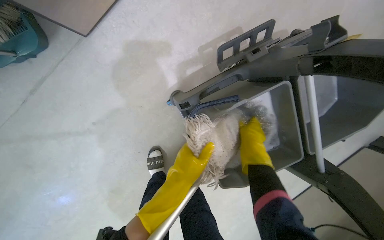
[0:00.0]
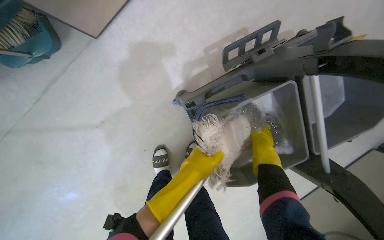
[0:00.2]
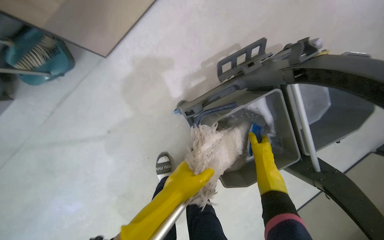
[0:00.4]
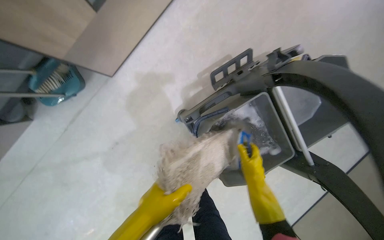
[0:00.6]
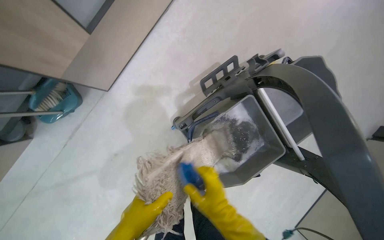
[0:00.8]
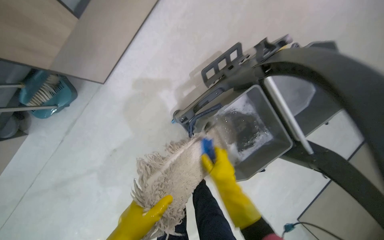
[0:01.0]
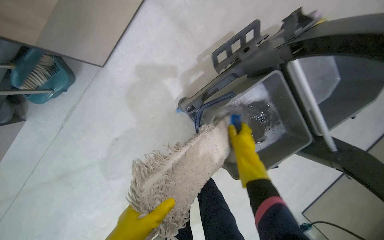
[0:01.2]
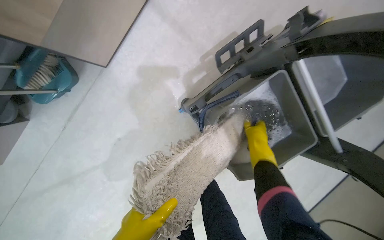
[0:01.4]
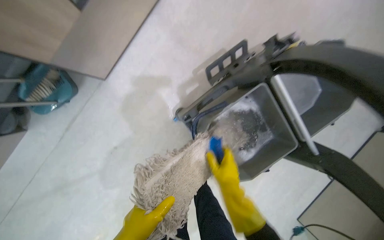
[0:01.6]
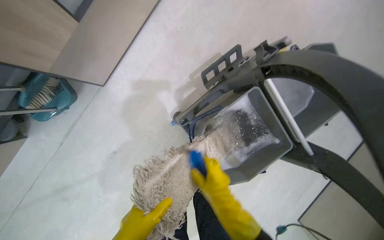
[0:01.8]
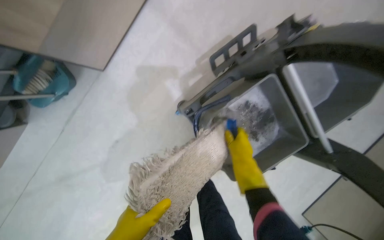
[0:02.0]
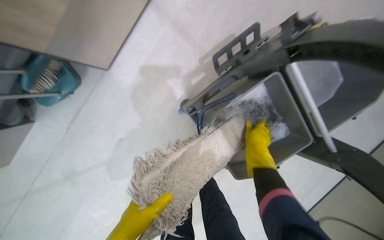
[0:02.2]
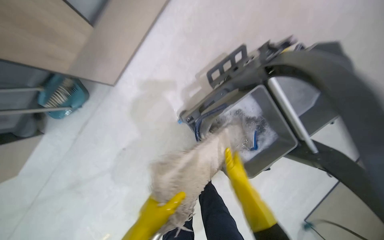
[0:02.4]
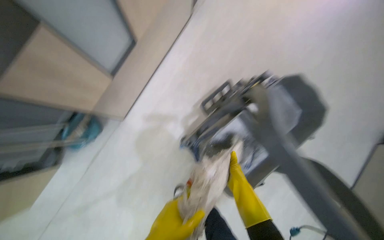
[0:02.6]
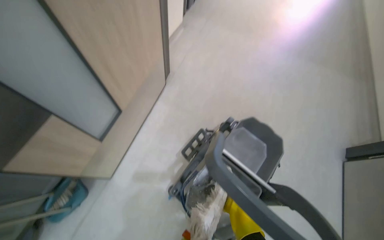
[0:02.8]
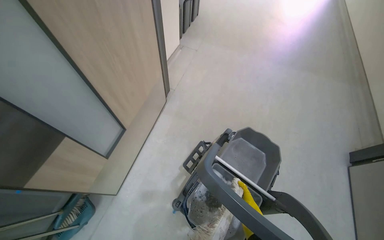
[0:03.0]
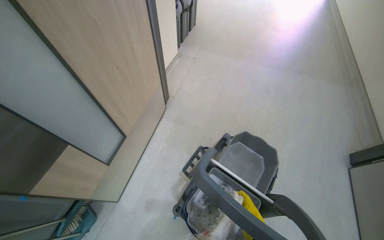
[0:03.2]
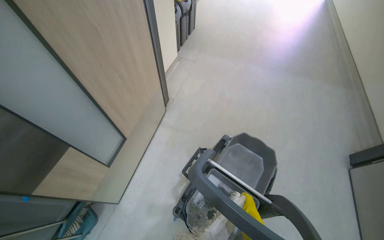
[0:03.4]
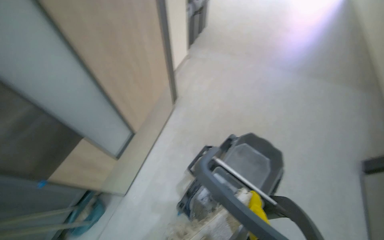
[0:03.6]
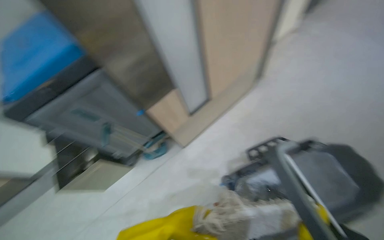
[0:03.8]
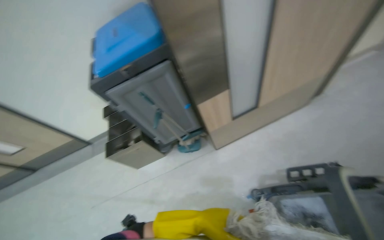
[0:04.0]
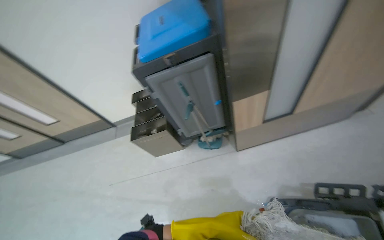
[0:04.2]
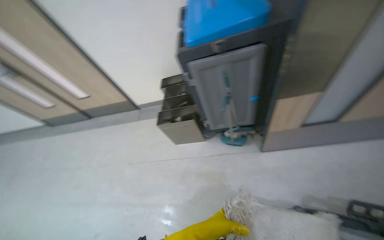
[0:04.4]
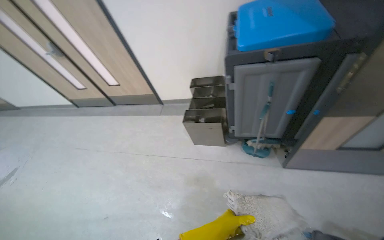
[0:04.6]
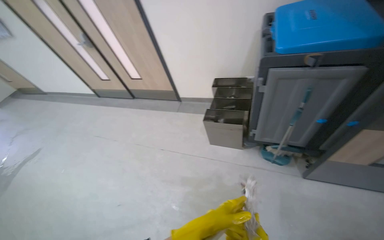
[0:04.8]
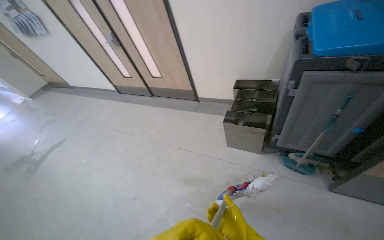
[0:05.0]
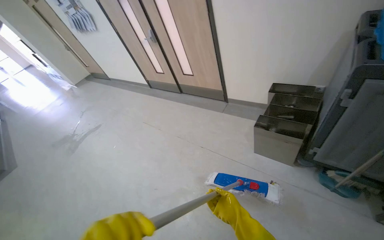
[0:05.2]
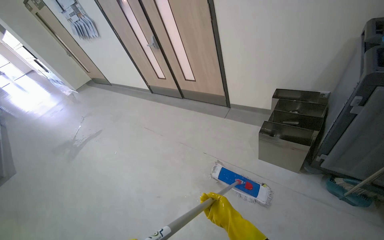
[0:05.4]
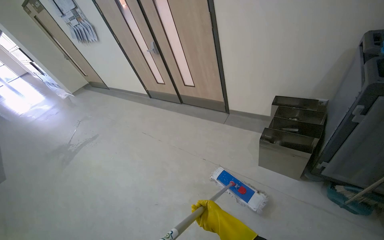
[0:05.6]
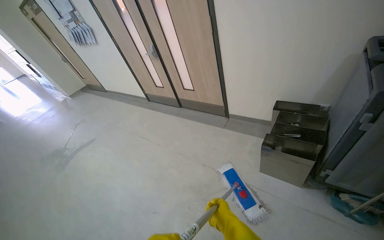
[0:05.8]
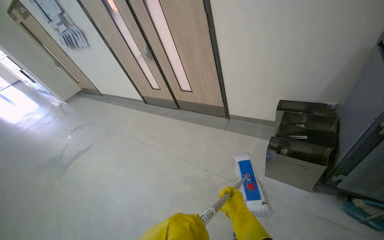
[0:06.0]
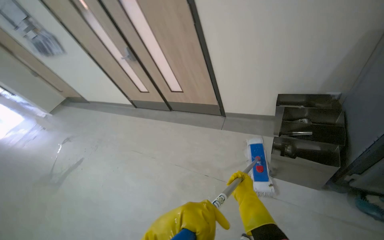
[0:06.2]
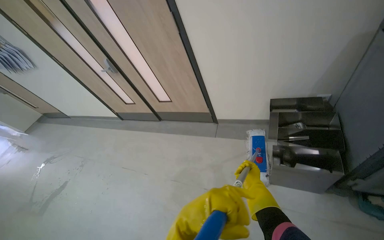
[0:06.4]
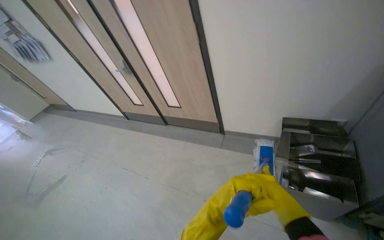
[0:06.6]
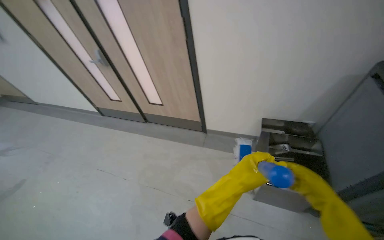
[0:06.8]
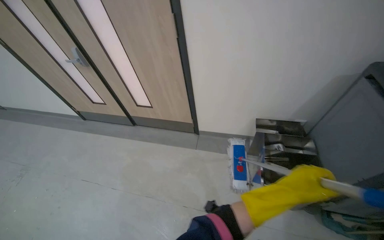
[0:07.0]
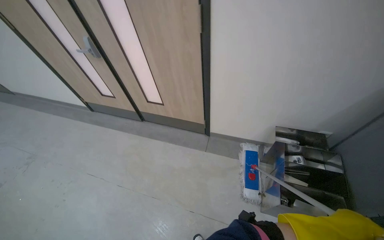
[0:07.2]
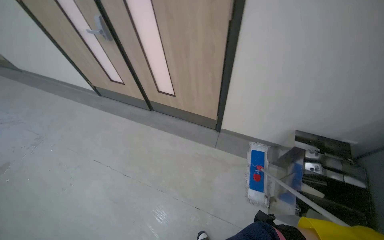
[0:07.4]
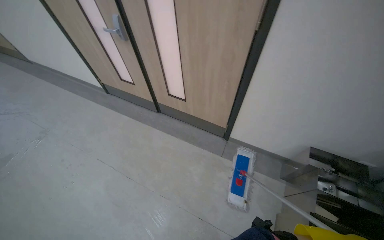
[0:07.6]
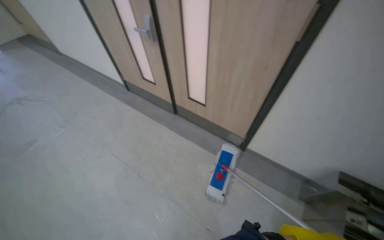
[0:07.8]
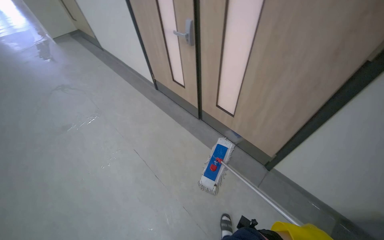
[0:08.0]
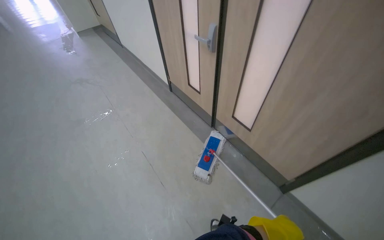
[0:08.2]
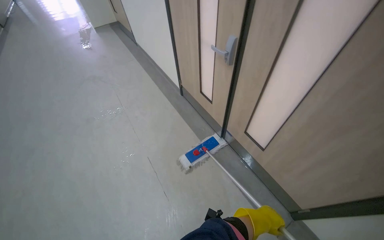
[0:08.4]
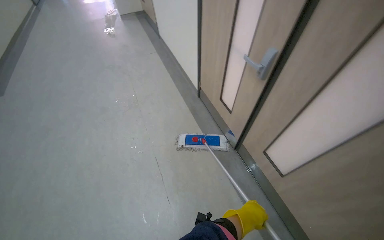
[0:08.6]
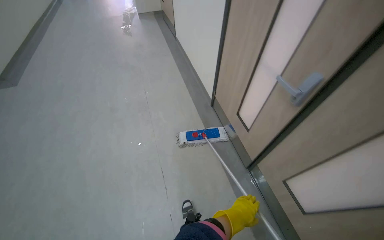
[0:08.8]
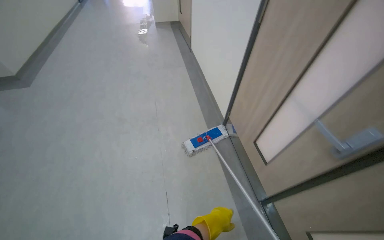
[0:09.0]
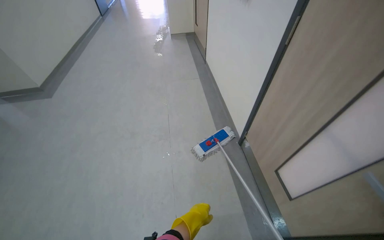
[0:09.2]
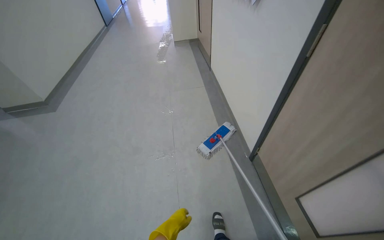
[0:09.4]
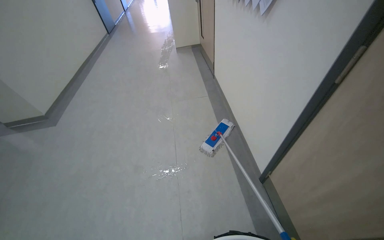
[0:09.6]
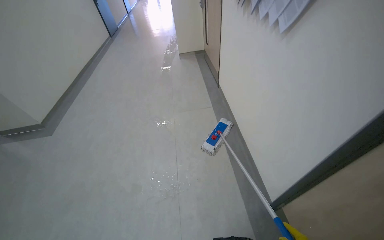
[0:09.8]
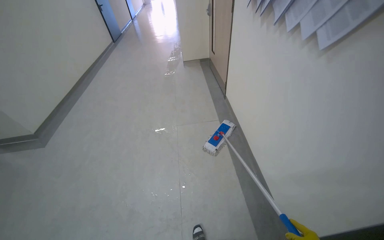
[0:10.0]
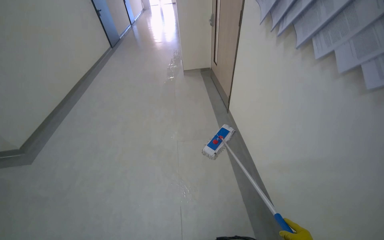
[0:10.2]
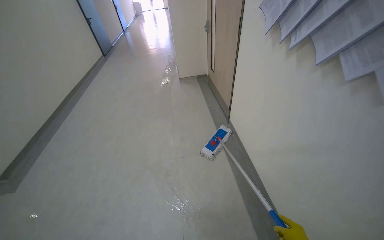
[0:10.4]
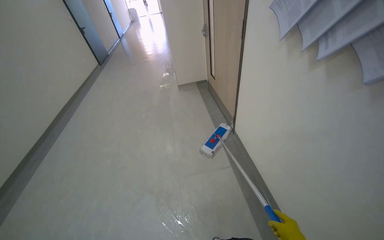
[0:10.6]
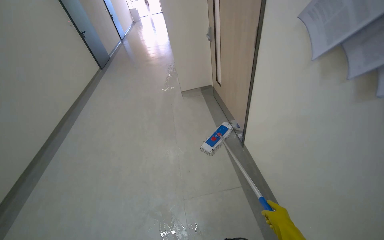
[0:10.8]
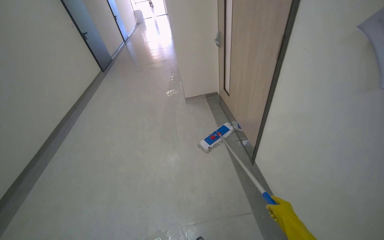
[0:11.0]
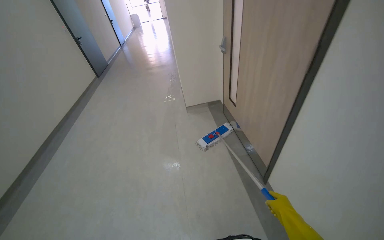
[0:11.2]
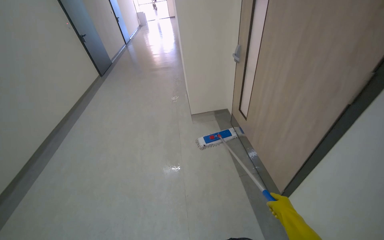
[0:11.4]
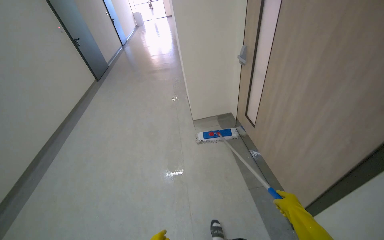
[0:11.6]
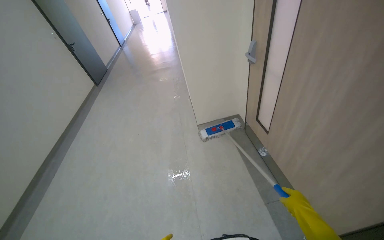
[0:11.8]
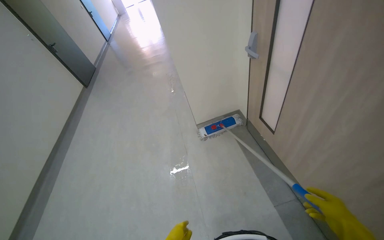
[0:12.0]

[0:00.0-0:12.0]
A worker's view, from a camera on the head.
Job: mopping floor.
The whole recording: Mopping hallway floor. The worker mops the hallway floor using a flat mop and a bucket.
0:00.0 to 0:01.6: The right hand swings up and down the picture, approximately 20 cm each way, with 2 reversals.
0:01.6 to 0:03.0: The wearer looks approximately 35 degrees further upward.
0:03.0 to 0:04.4: The head turns to the left by roughly 70 degrees.
0:04.4 to 0:06.0: The wearer moves roughly 50 cm. The wearer looks some 30 degrees further to the left.
0:06.0 to 0:07.6: The wearer moves some 80 cm. The view swings about 15 degrees to the right.
0:07.6 to 0:09.0: The camera is carried roughly 90 cm. The head turns to the left by about 50 degrees.
0:10.4 to 0:12.0: The camera travels approximately 1.5 m.

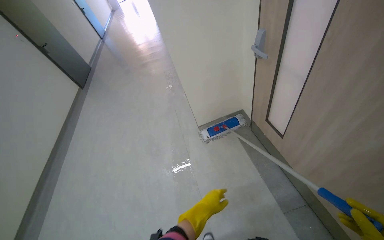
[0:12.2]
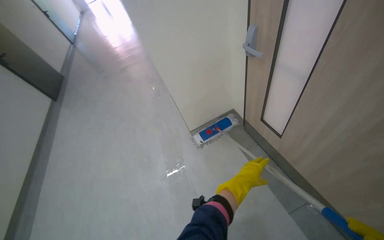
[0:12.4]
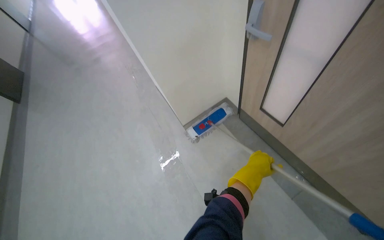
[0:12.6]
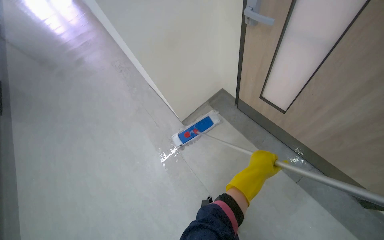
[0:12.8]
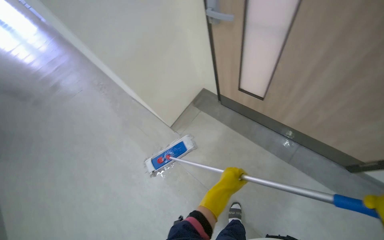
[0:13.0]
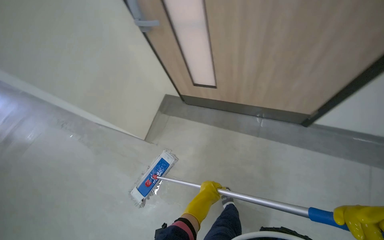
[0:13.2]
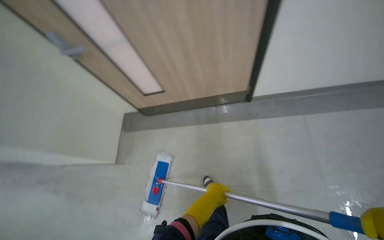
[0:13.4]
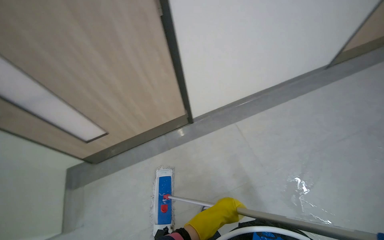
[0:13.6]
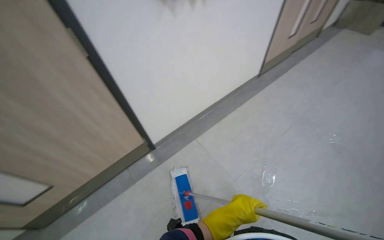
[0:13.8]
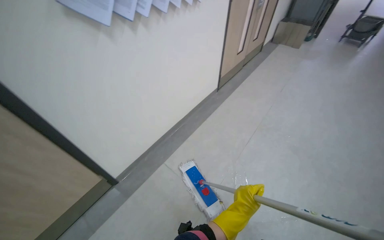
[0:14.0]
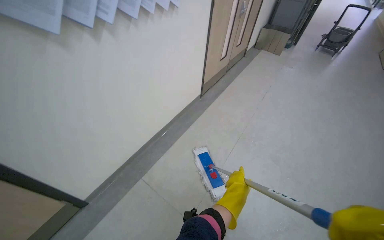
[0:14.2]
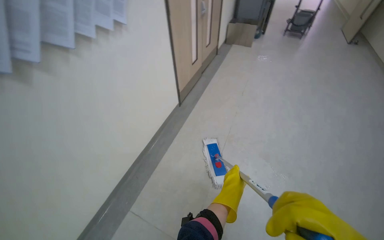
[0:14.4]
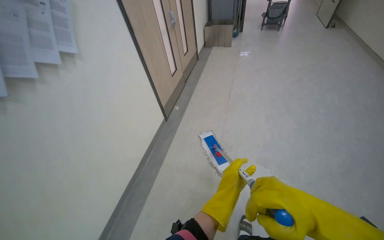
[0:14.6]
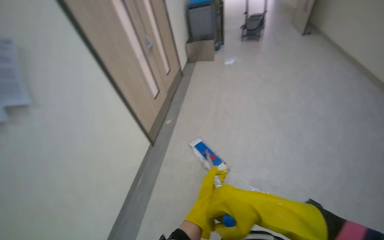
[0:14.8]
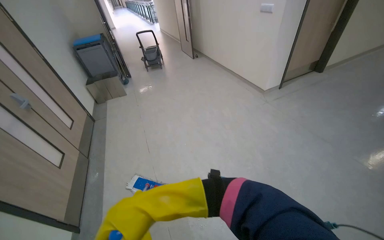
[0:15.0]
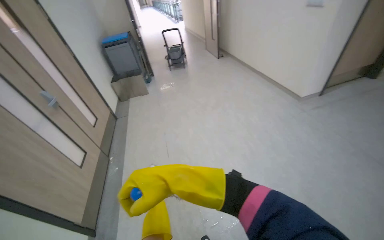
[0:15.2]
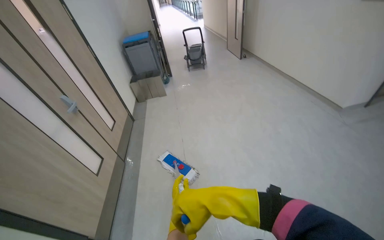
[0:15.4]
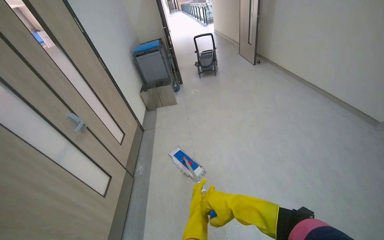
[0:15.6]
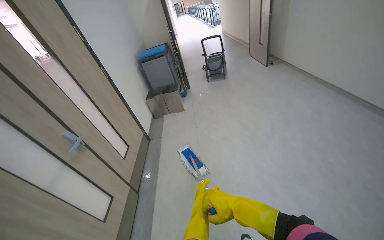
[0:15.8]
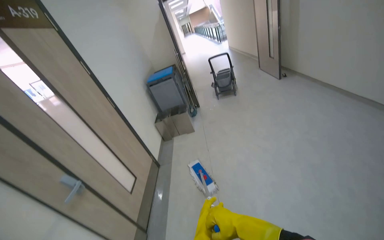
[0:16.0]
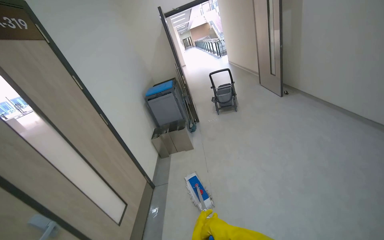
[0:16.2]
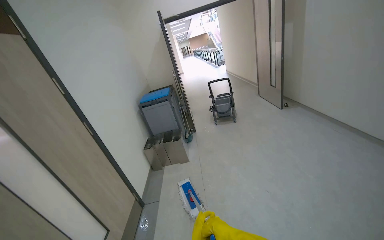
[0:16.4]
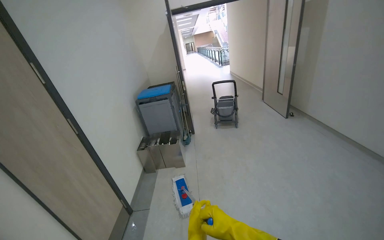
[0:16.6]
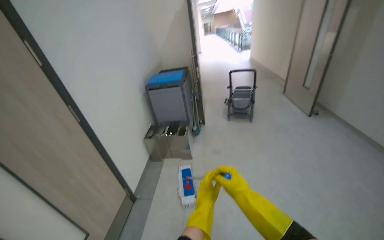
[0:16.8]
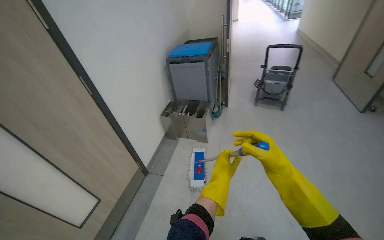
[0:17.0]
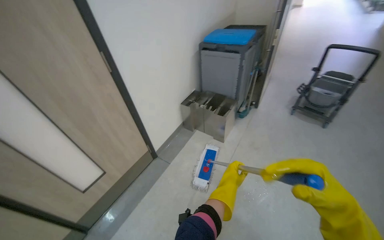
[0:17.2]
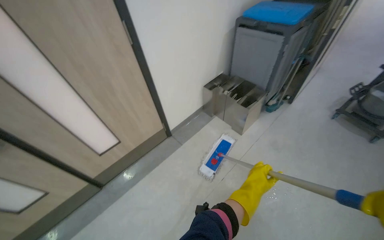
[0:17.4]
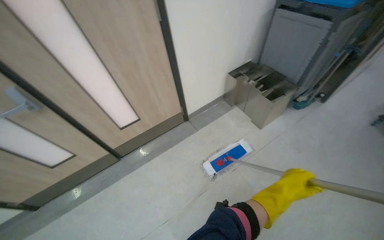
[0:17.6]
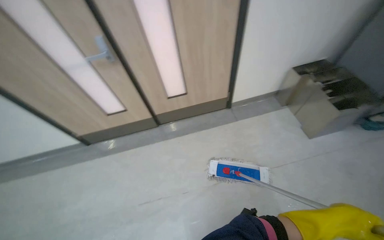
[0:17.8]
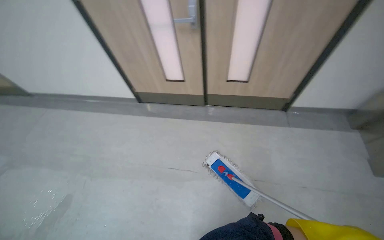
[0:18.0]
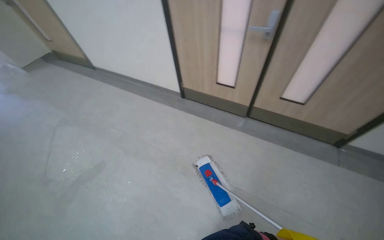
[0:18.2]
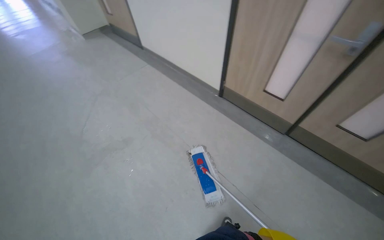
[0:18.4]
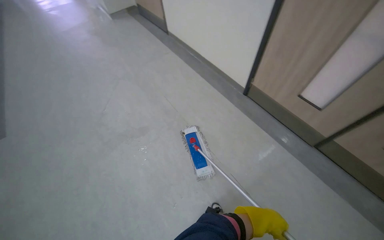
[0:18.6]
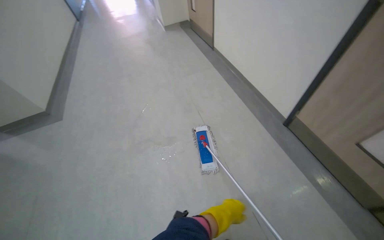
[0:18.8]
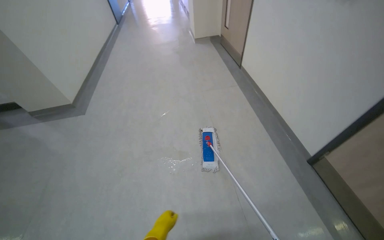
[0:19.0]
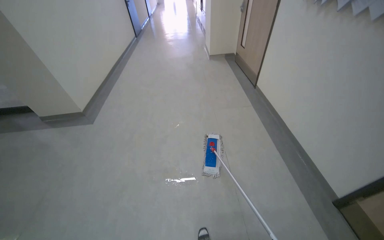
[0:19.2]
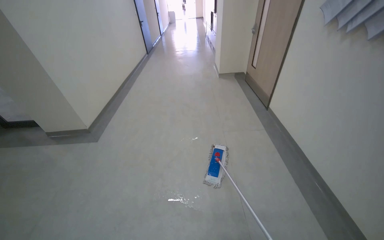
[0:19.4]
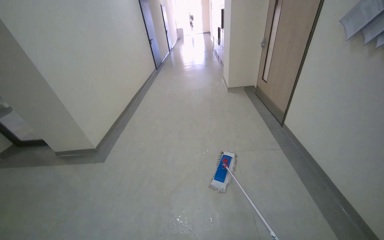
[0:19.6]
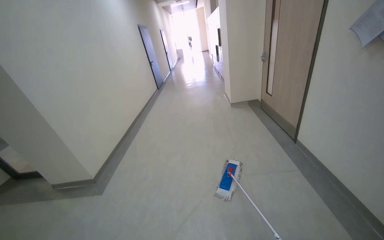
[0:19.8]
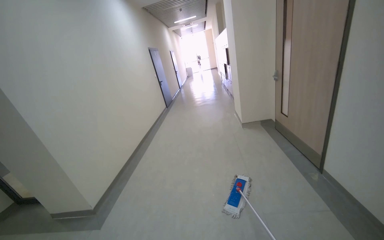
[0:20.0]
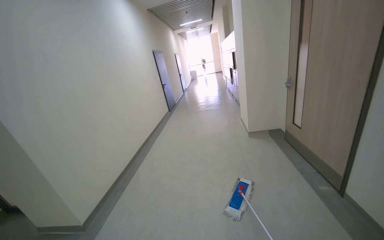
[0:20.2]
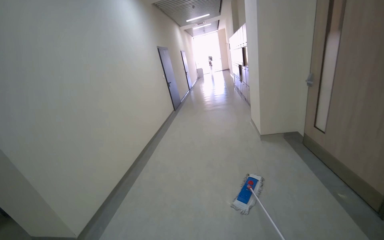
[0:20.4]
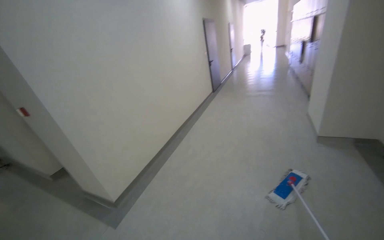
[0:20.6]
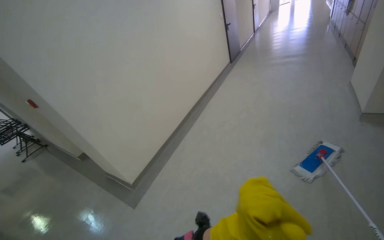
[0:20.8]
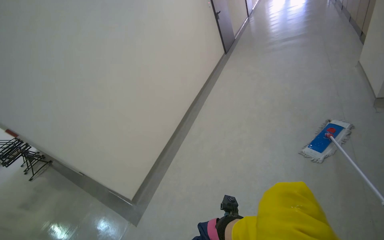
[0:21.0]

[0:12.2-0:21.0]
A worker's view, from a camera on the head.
Job: mopping floor.
The whole recording: Mopping hallway floor. The worker mops the hallway floor using a flat mop and a bucket.
0:12.2 to 0:13.6: The head turns to the right by approximately 95 degrees.
0:13.6 to 0:15.2: The camera travels about 1 m. The wearer's head swings roughly 85 degrees to the right. The view tips upward by some 25 degrees.
0:15.2 to 0:16.6: The head travels some 1.5 m. The camera pitches upward, by roughly 10 degrees.
0:16.6 to 0:18.0: The head rotates approximately 100 degrees to the left. The wearer looks approximately 45 degrees further downward.
0:18.0 to 0:19.6: The head travels approximately 1 m. The head rotates approximately 80 degrees to the left. The view tips upward by some 15 degrees.
0:19.6 to 0:21.0: The camera is carried approximately 1 m. The view swings approximately 35 degrees to the left.
